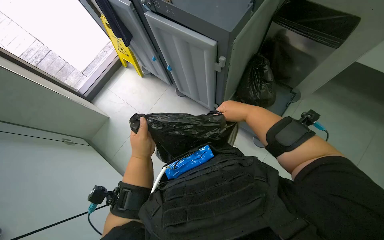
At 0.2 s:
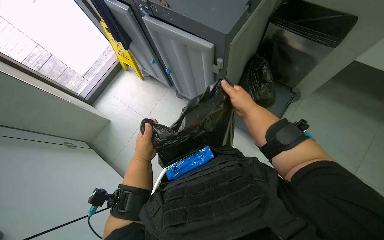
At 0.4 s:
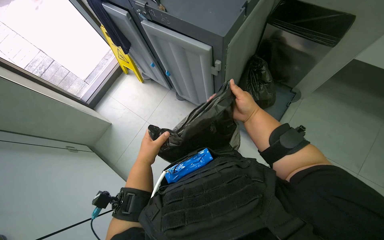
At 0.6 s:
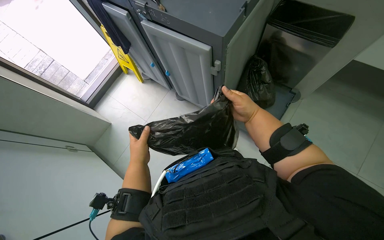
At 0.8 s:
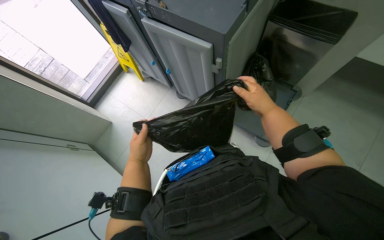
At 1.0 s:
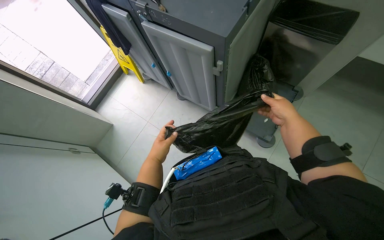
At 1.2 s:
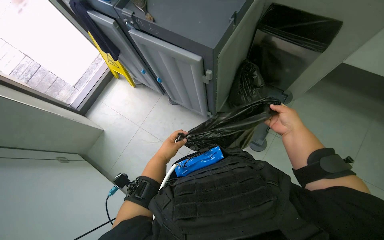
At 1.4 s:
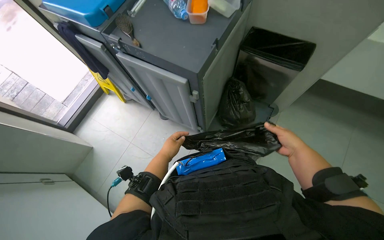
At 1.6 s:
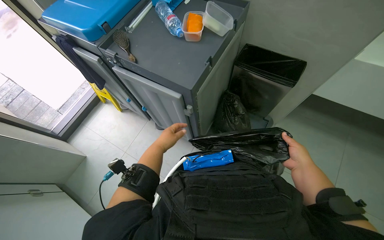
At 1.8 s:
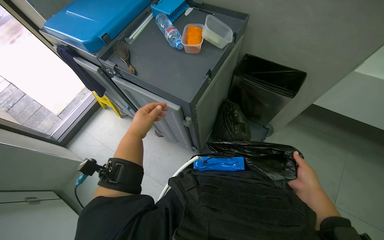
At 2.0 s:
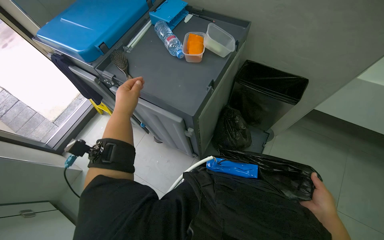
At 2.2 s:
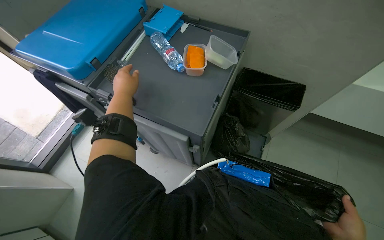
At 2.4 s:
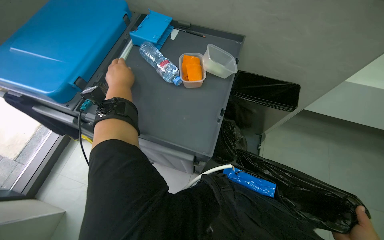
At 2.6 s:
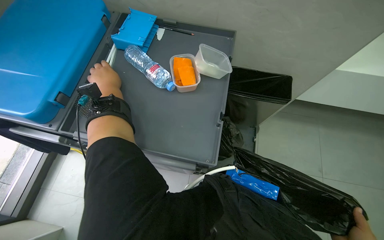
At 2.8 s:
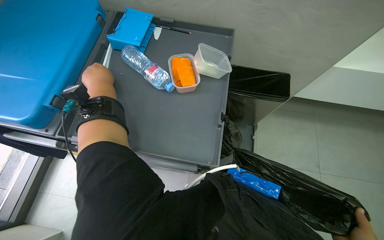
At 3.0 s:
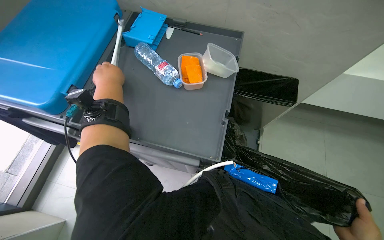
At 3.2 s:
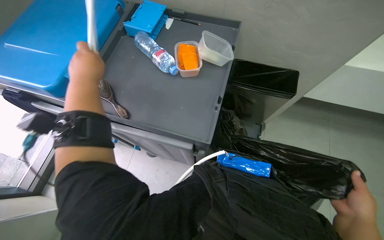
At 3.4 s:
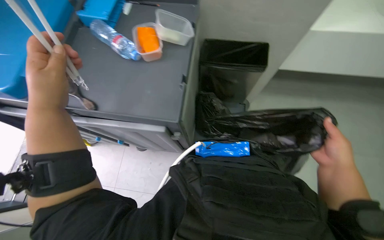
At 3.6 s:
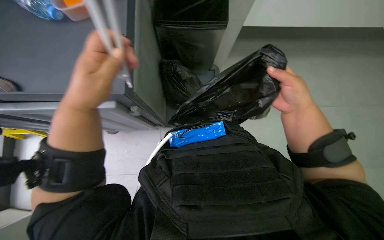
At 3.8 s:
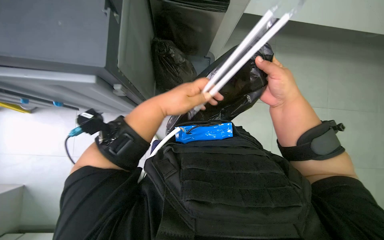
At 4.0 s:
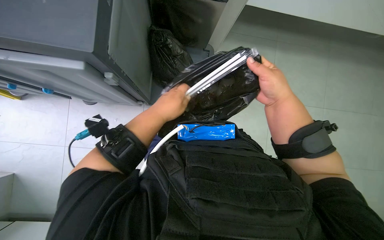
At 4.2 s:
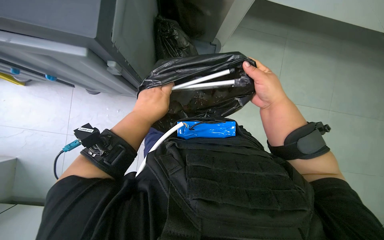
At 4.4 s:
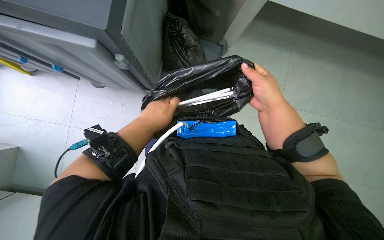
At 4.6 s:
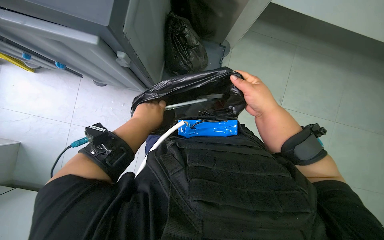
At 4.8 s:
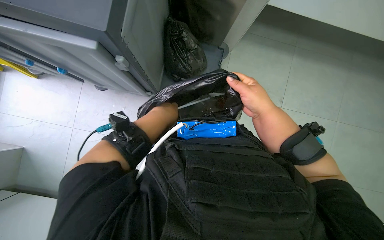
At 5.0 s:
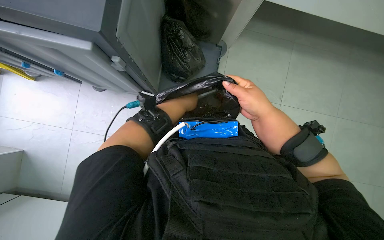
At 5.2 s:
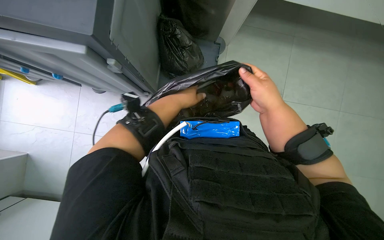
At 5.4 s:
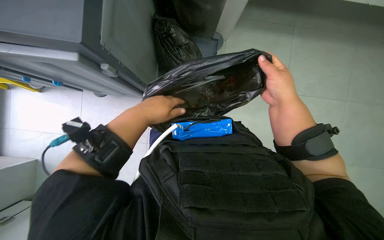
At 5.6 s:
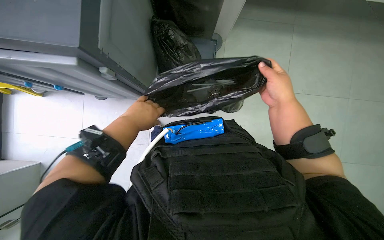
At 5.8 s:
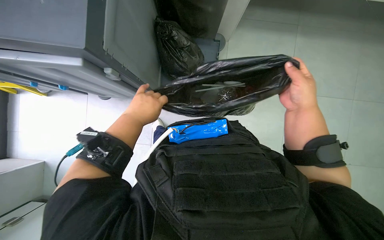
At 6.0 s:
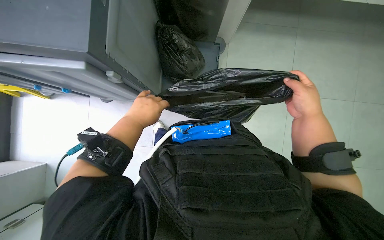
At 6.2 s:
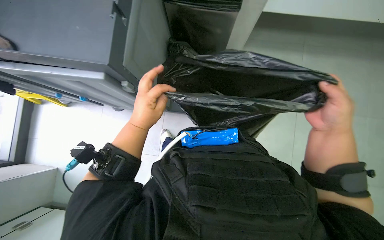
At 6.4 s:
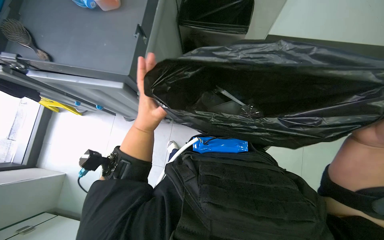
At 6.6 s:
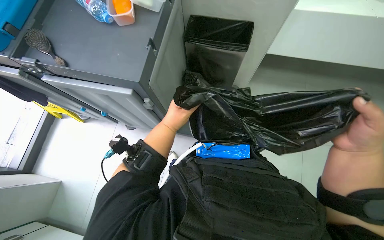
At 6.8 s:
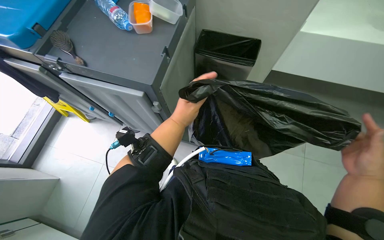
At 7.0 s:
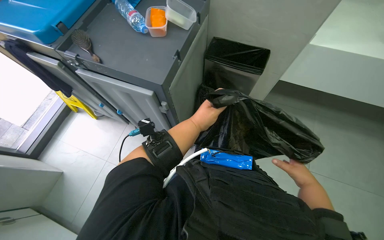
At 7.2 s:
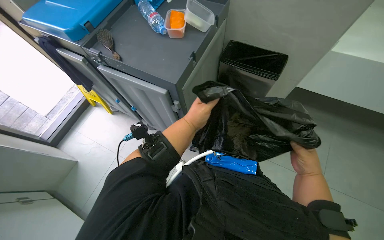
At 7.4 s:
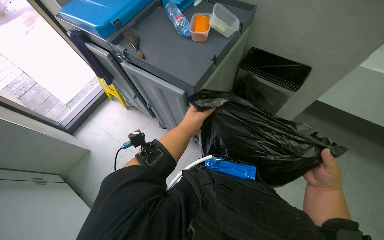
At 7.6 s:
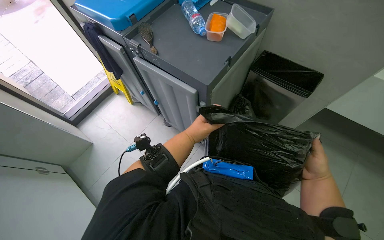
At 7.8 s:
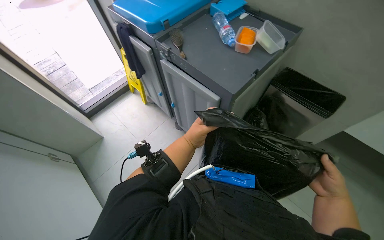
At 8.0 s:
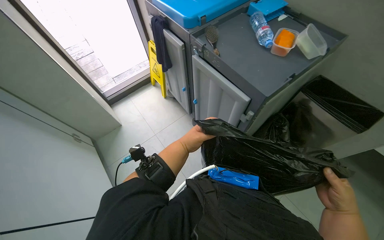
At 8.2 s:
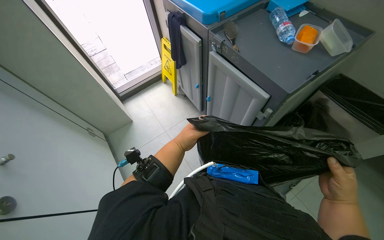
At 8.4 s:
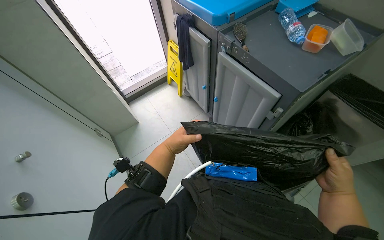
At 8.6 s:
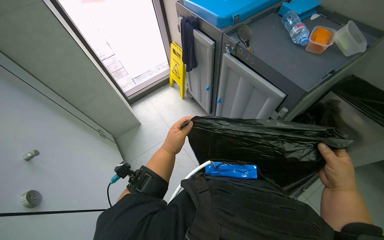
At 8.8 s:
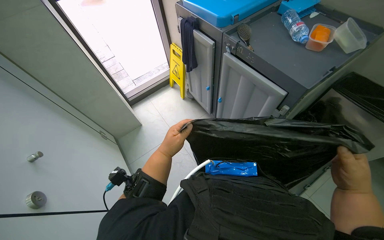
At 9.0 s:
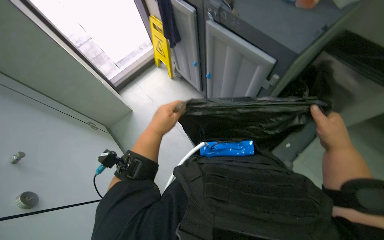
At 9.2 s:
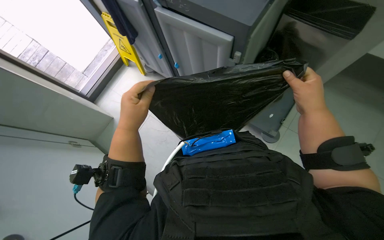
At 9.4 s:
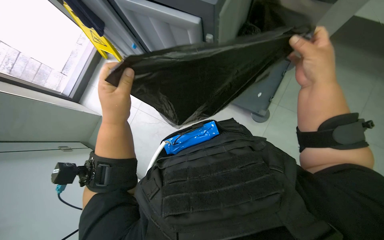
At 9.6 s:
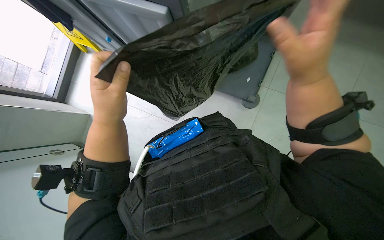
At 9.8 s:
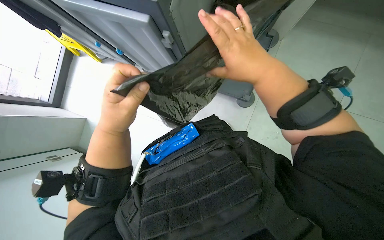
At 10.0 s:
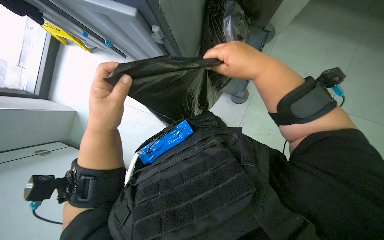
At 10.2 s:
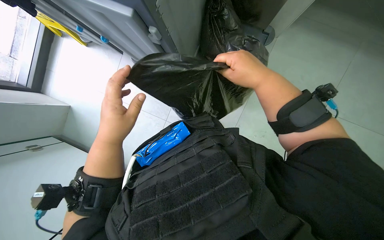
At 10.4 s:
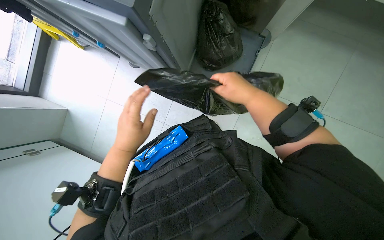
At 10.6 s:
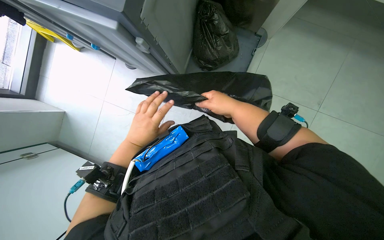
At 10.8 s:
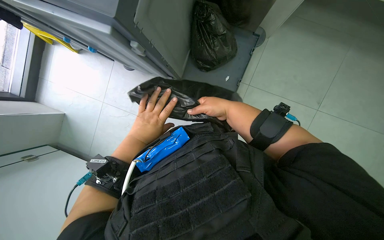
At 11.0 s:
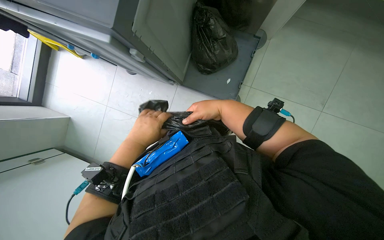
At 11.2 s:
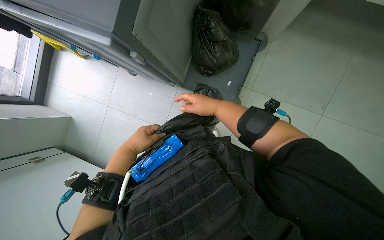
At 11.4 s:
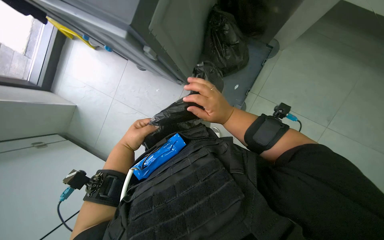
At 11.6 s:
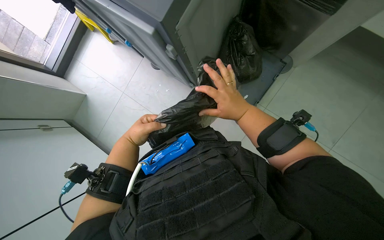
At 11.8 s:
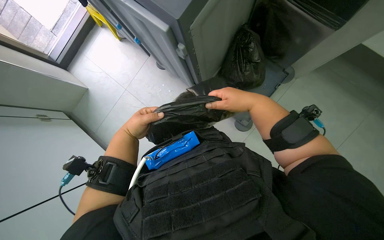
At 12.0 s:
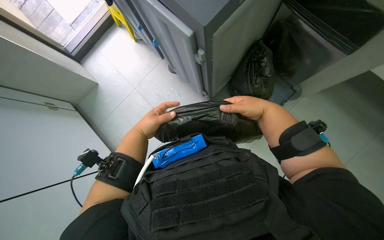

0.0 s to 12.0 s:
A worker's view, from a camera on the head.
Job: managing trash.
The whole recording: Disposing of trash bags. The worker collects and disposes of multiple trash bags into cabinets.
0.0 to 1.6 s: The right hand heads to the right, covering about 30 cm.
1.6 to 3.0 s: The wearer's head swings some 15 degrees to the right. The left hand heads up the picture and to the left, covering about 50 cm.
3.0 to 4.4 s: The view tips downward by some 15 degrees. The left hand travels to the right and down the picture by approximately 40 cm.
4.4 to 6.0 s: The right hand shifts roughly 10 cm to the right.
6.0 to 7.6 s: The head turns to the left by about 35 degrees. The camera pitches upward, by roughly 20 degrees.
7.6 to 9.0 s: The left hand moves to the left, roughly 40 cm.
9.0 to 10.4 s: The wearer's head swings roughly 30 degrees to the right. The view tilts roughly 15 degrees downward.

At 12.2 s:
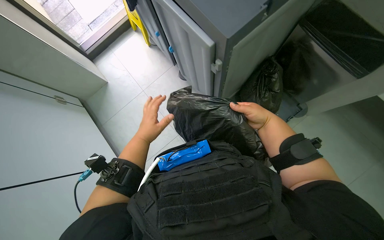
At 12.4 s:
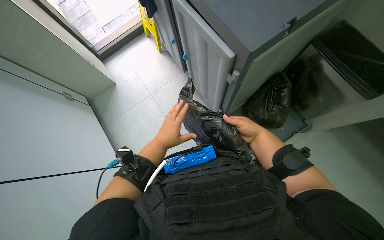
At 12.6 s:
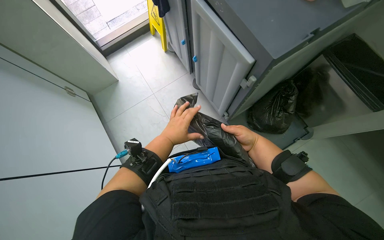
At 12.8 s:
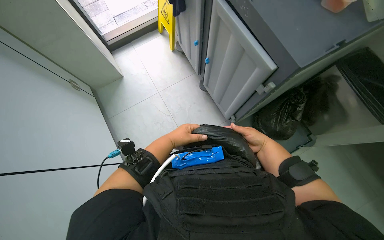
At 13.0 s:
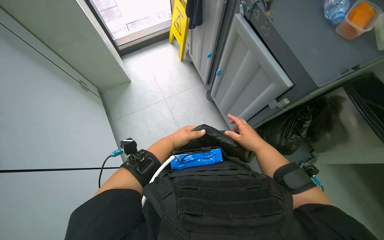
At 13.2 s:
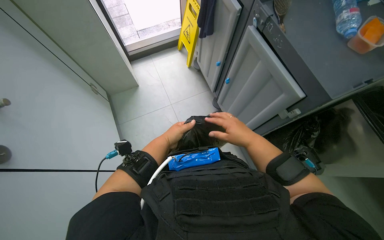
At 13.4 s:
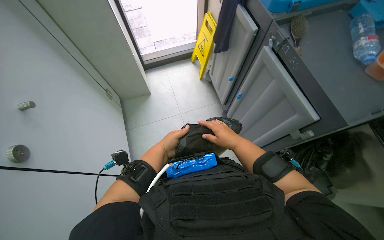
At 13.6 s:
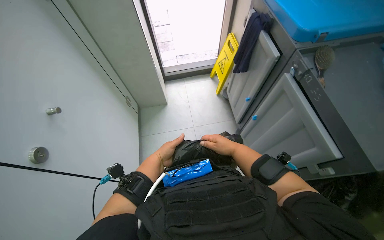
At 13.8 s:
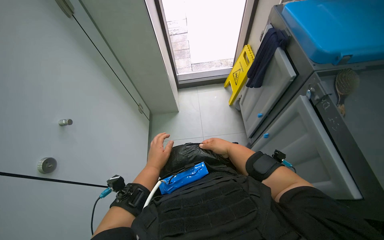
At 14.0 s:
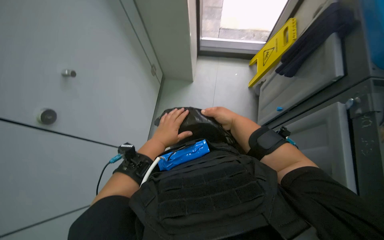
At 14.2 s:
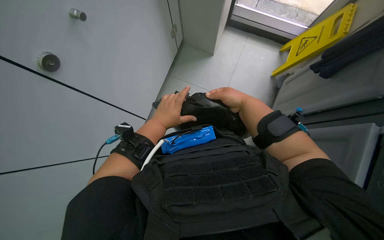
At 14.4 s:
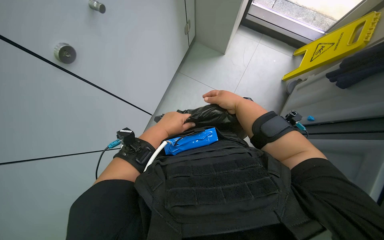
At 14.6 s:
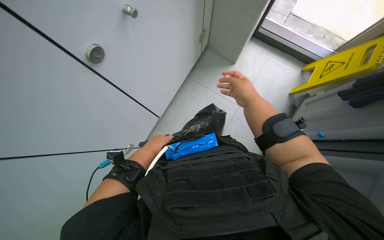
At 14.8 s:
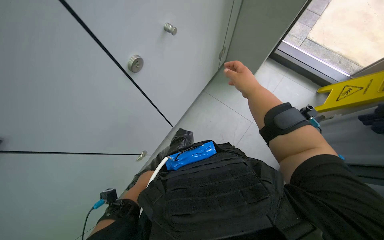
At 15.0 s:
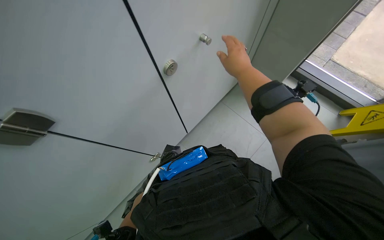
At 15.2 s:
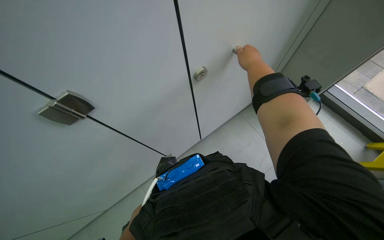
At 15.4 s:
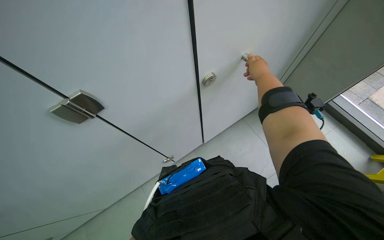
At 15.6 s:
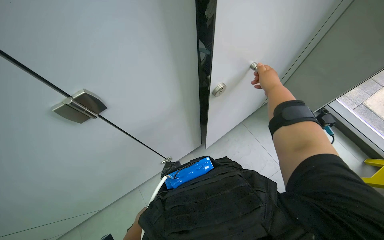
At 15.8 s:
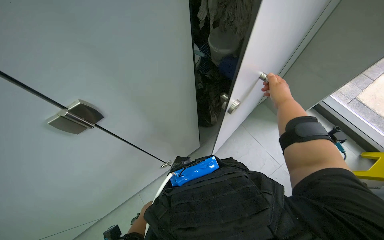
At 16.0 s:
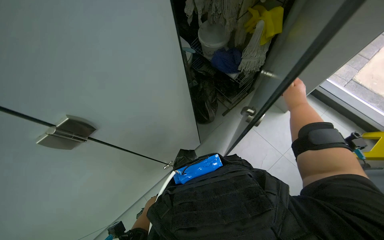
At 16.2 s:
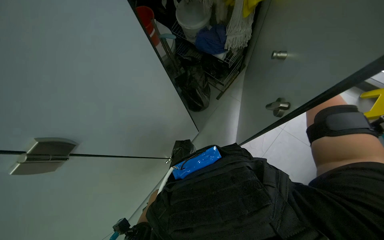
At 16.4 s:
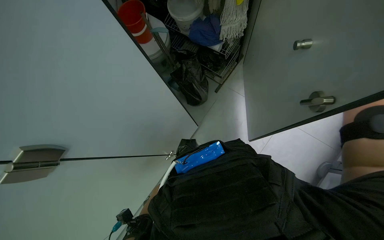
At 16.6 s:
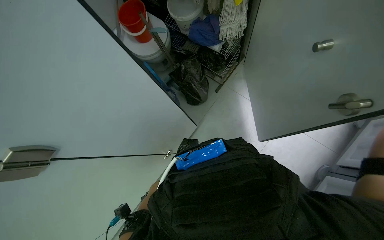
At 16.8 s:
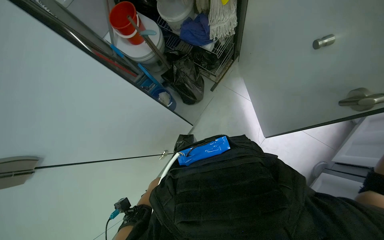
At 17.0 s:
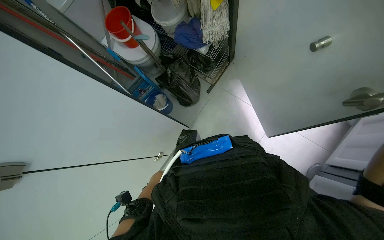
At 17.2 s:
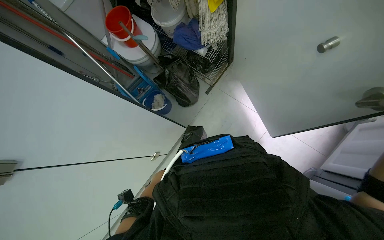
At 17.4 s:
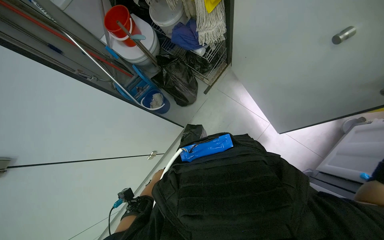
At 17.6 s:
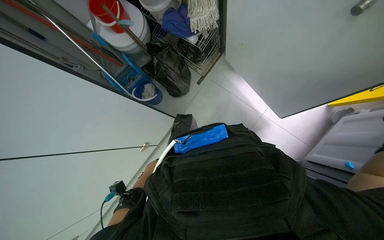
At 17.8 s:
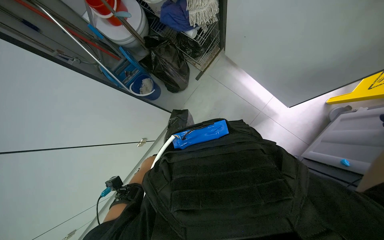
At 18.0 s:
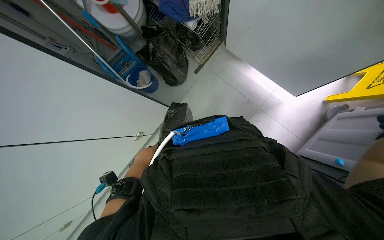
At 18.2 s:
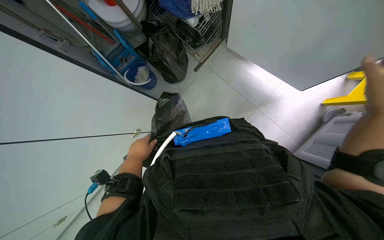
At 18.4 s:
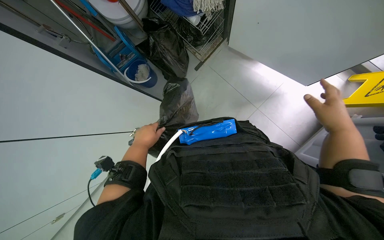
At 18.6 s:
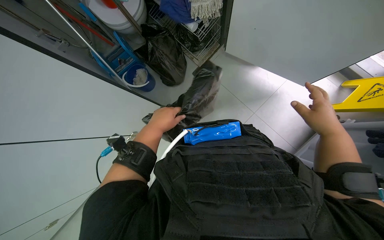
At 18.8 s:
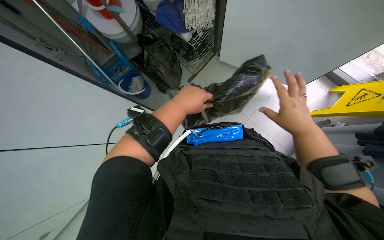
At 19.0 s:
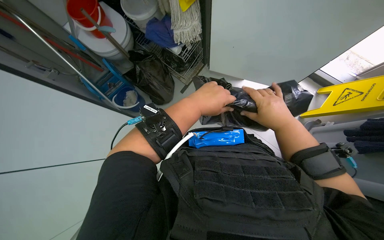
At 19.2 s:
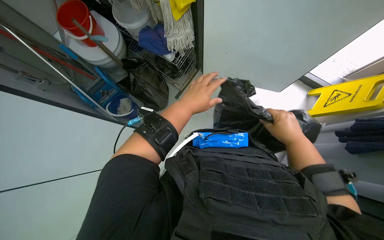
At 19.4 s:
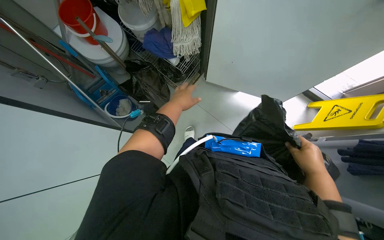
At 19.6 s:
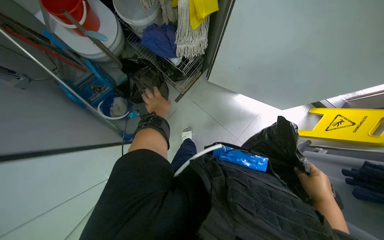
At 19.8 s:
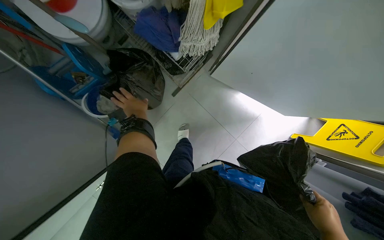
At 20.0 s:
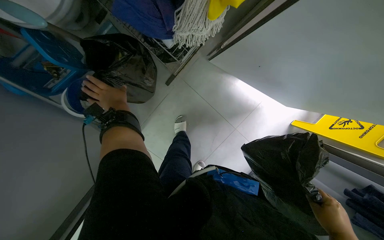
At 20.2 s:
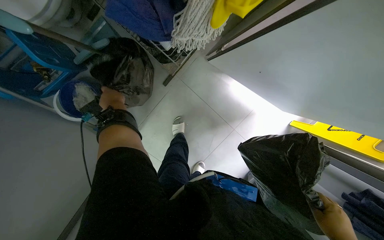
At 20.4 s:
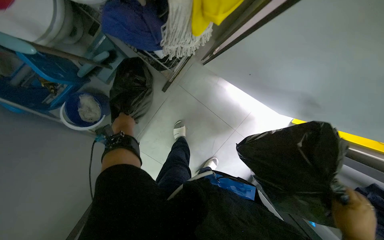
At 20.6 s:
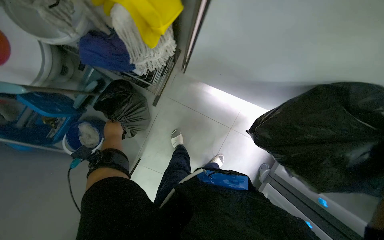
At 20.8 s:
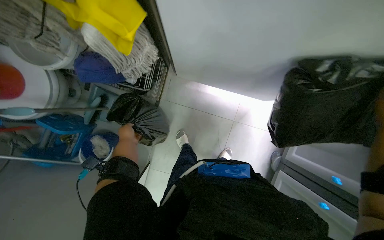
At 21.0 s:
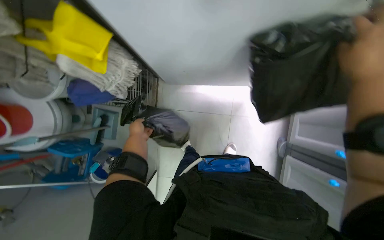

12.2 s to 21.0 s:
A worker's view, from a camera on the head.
Job: managing trash.
The whole recording: Disposing of trash bags. The worker collects and disposes of multiple trash bags into cabinets.
12.2 to 13.6 s: The camera pitches upward, by approximately 15 degrees. The scene rotates clockwise by some 30 degrees. The right hand heads to the left, covering roughly 25 cm, and reaches some 10 cm nearer to the camera, then returns.
13.6 to 15.2 s: The wearer looks roughly 65 degrees further to the left.
18.0 to 19.6 s: The left hand shifts approximately 30 cm up the picture, and travels nearer to the camera and back again, approximately 20 cm each way.
19.6 to 21.0 s: The scene turns roughly 35 degrees counterclockwise in the picture.
